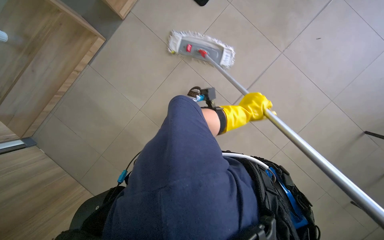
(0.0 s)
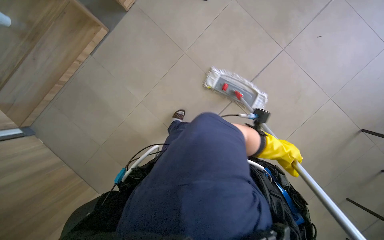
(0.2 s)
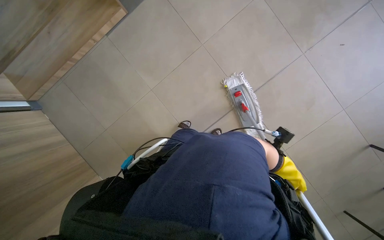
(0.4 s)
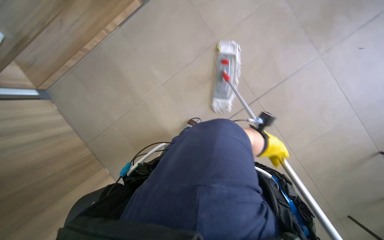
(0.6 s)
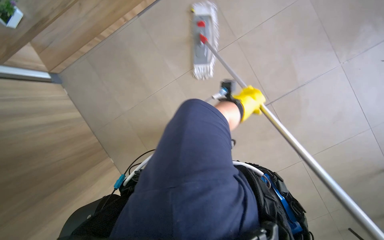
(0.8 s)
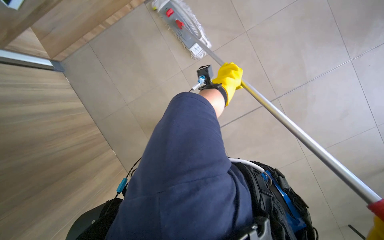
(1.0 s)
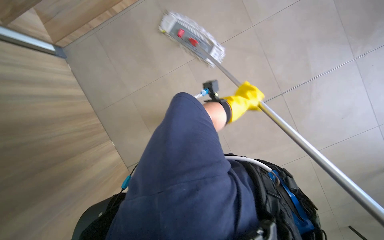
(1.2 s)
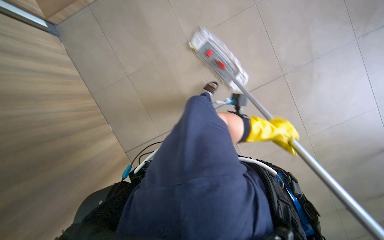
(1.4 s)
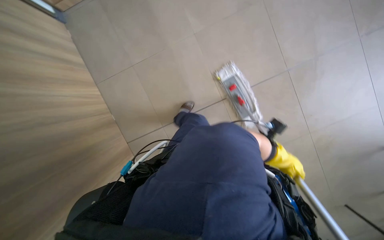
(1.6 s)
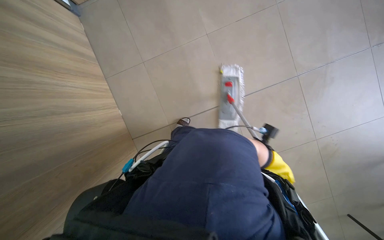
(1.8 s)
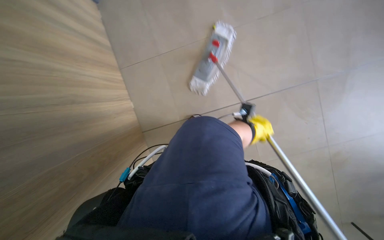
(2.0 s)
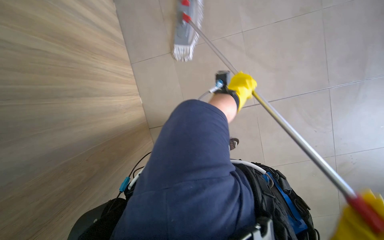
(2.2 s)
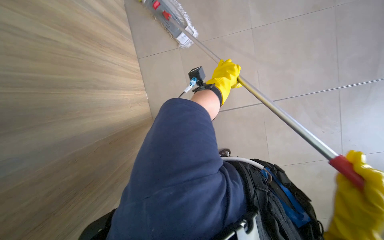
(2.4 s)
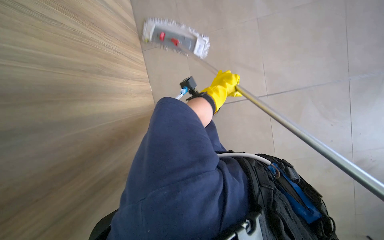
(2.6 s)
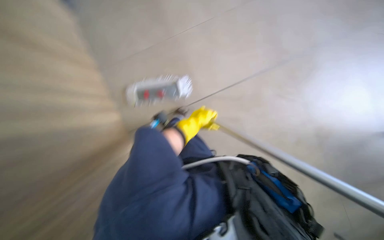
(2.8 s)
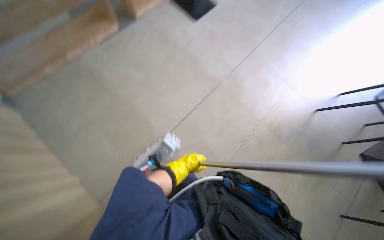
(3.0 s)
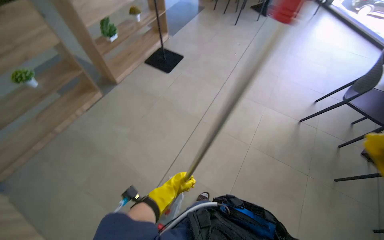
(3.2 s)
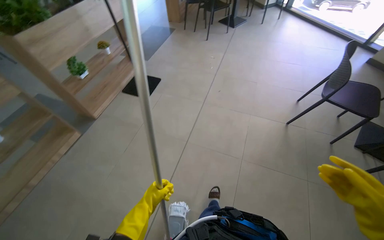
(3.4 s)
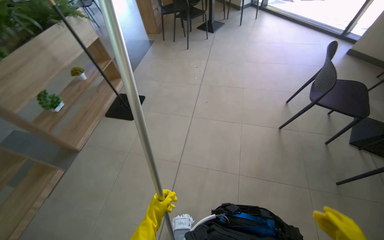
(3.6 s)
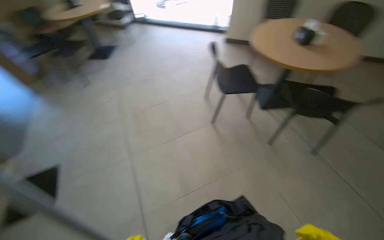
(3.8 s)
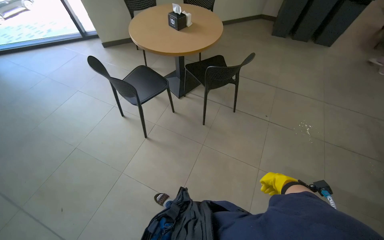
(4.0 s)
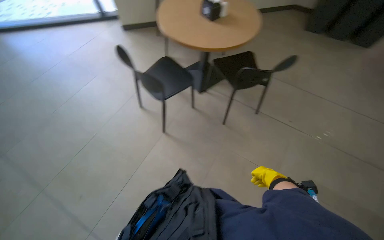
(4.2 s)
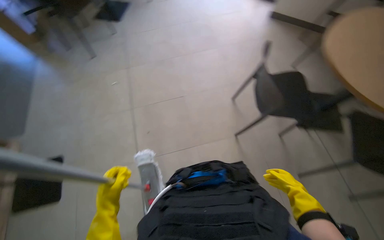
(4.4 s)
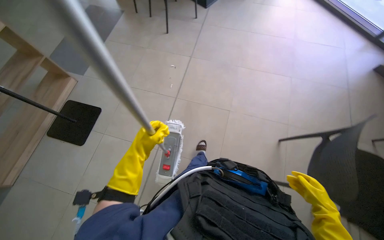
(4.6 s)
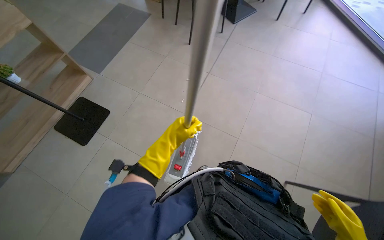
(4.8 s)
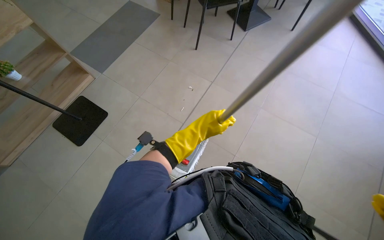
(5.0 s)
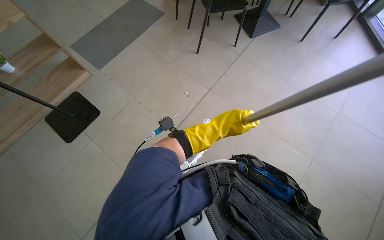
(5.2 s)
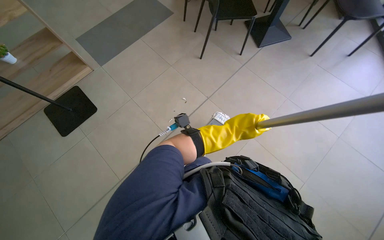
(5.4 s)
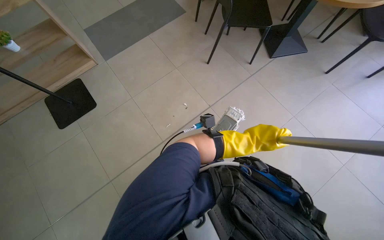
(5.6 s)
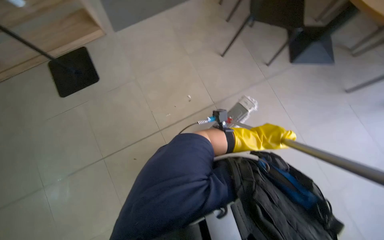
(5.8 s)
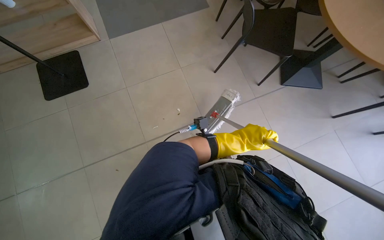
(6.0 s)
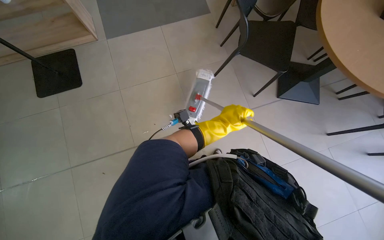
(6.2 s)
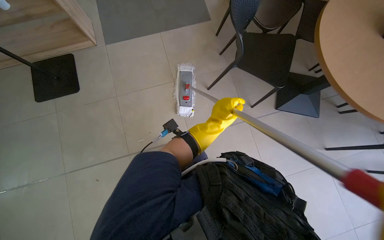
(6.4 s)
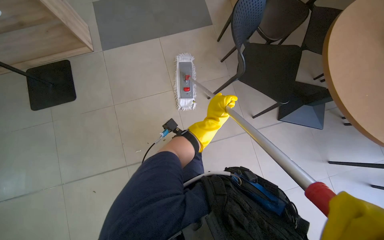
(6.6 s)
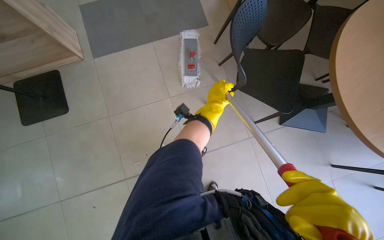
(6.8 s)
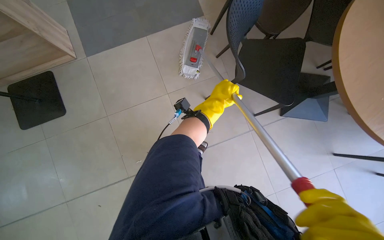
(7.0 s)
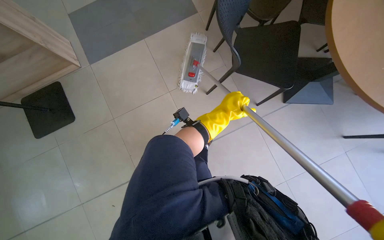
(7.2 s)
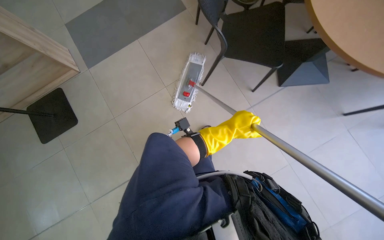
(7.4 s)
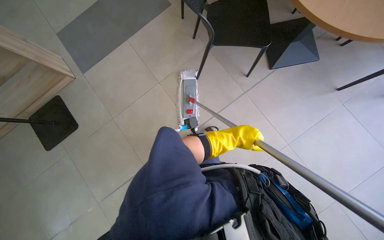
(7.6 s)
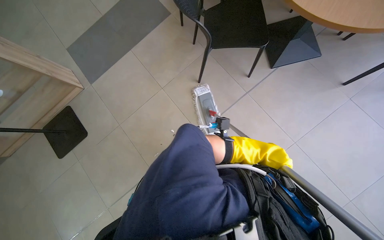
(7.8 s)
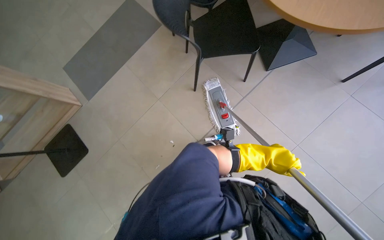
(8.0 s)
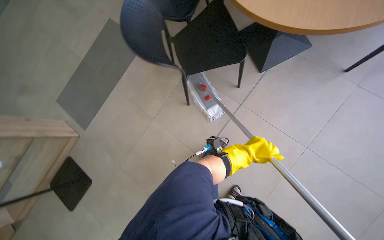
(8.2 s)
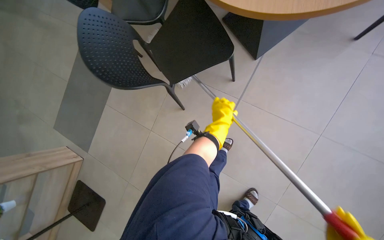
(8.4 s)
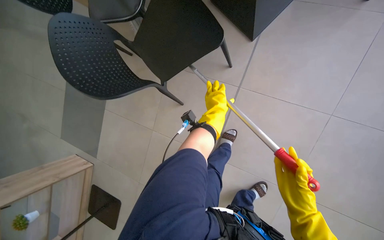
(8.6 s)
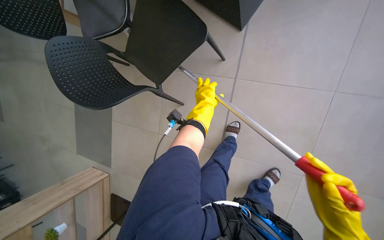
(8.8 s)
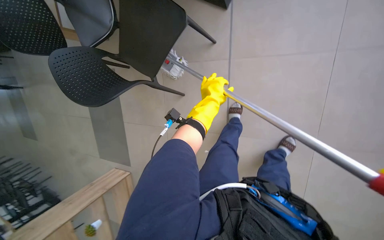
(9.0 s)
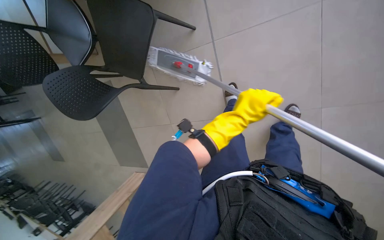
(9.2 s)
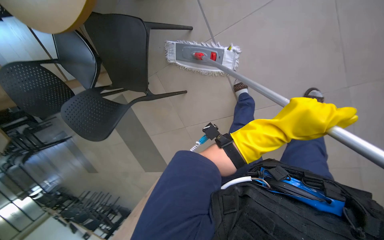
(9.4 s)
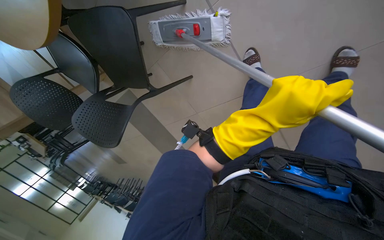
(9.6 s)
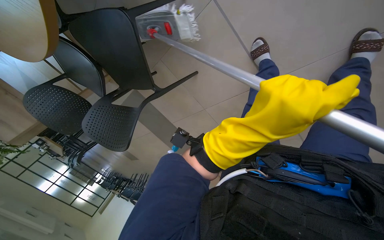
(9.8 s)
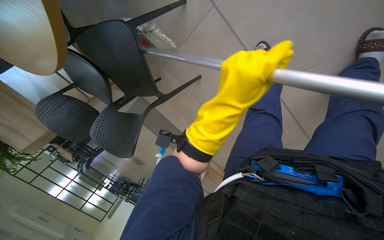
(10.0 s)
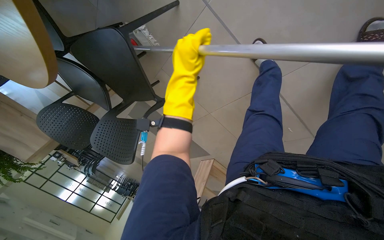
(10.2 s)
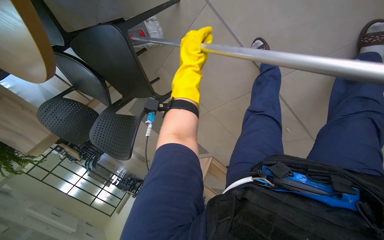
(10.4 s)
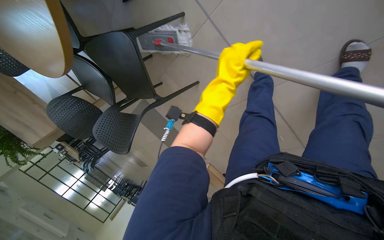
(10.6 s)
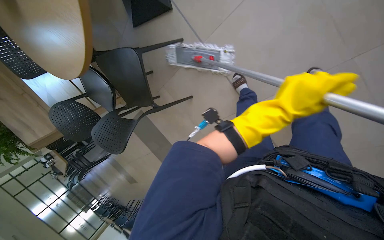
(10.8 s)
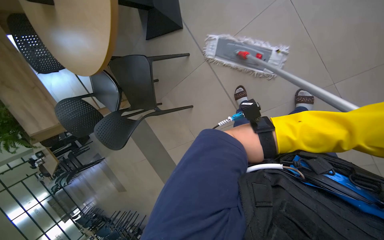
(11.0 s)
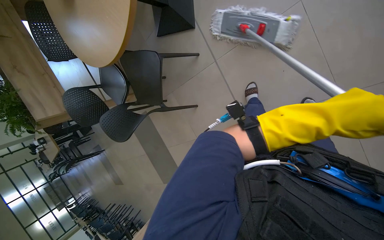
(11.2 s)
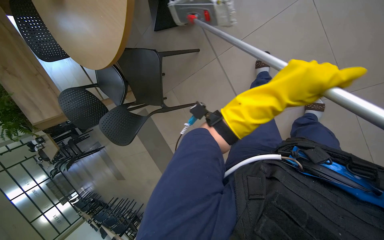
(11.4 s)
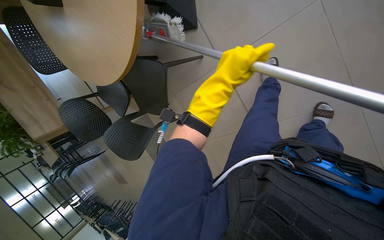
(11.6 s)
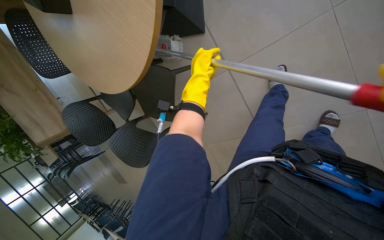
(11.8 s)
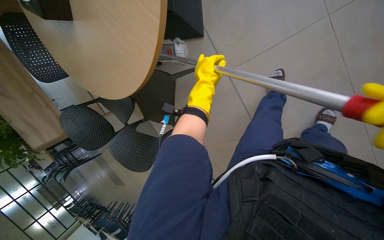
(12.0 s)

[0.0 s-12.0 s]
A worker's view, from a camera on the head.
Job: mopping floor.
The whole recording: Mopping cafeteria floor. The worker mops the cafeteria floor, moving chairs to clear the area.
0.0 to 1.6 s: The scene turns about 25 degrees clockwise in the picture.
3.0 to 4.4 s: The camera is carried some 80 cm. The wearer's head swings about 55 degrees to the right.
6.0 to 7.6 s: The left hand moves farther from the camera, about 10 cm, and reaches some 50 cm up the picture, then returns.
9.0 to 10.4 s: The view pans to the left by about 25 degrees. The camera pitches downward, by some 15 degrees. Everything in view rotates roughly 40 degrees counterclockwise.
10.4 to 12.0 s: The camera pitches upward, by approximately 10 degrees. The left hand moves roughly 35 cm to the right and comes back.

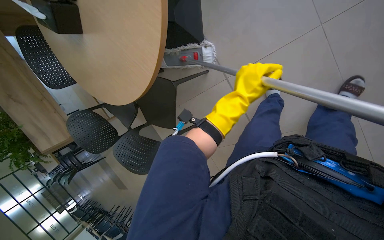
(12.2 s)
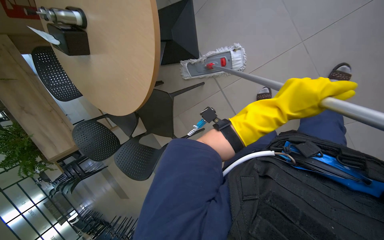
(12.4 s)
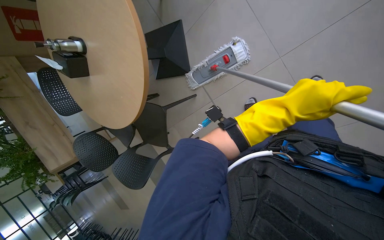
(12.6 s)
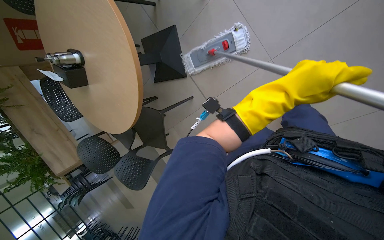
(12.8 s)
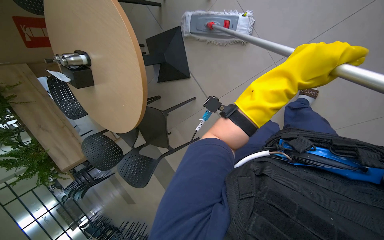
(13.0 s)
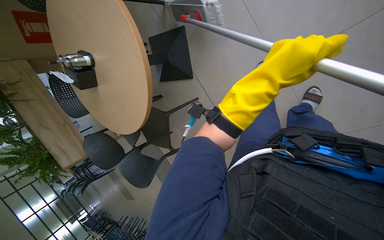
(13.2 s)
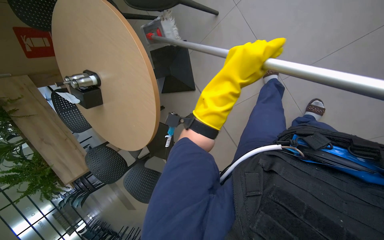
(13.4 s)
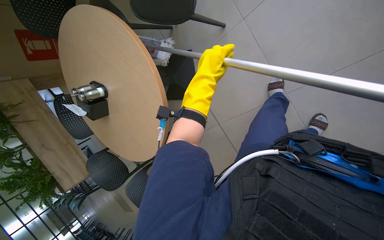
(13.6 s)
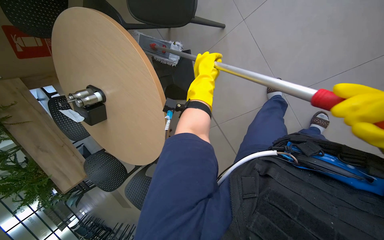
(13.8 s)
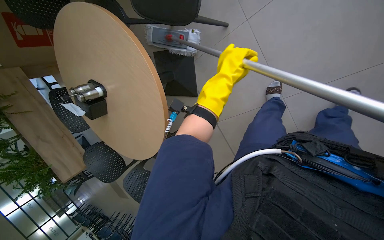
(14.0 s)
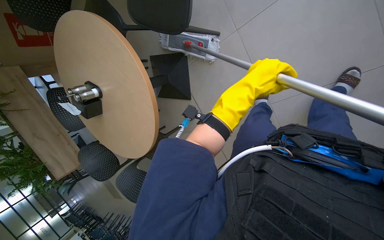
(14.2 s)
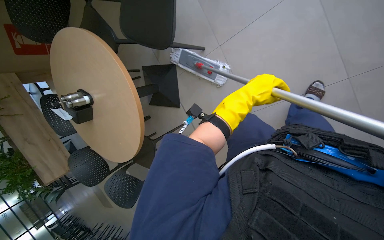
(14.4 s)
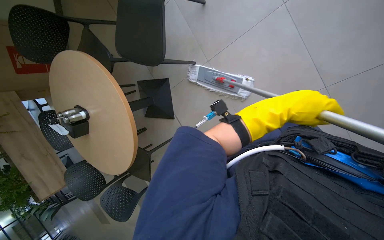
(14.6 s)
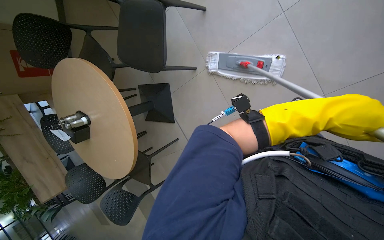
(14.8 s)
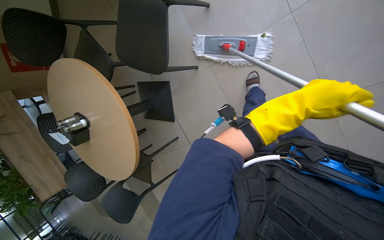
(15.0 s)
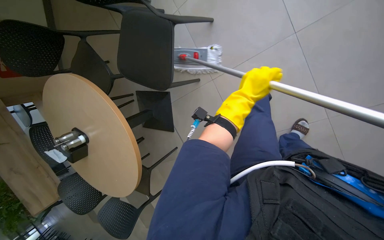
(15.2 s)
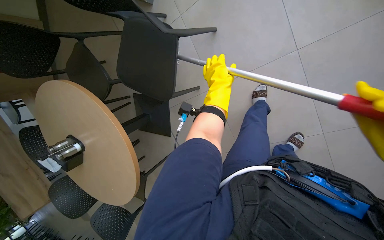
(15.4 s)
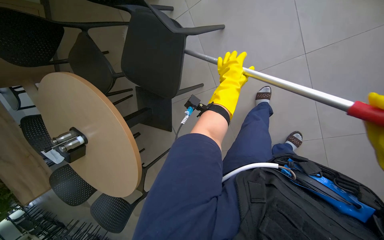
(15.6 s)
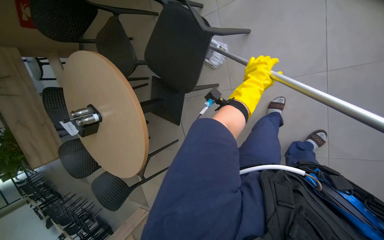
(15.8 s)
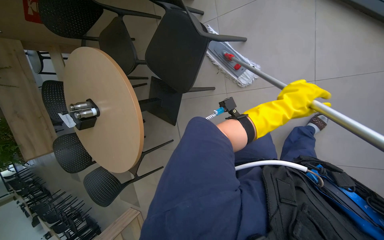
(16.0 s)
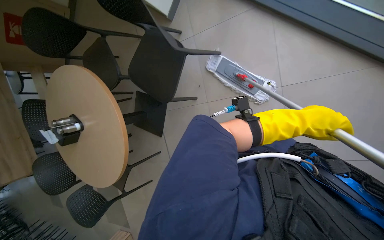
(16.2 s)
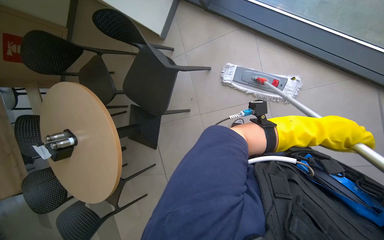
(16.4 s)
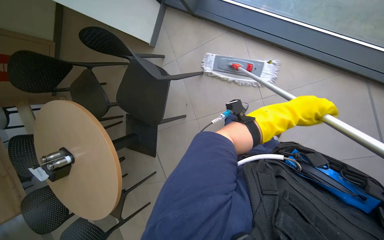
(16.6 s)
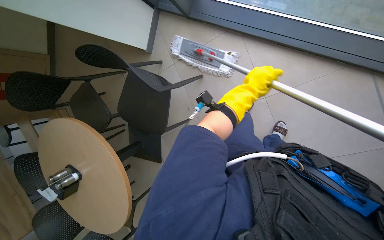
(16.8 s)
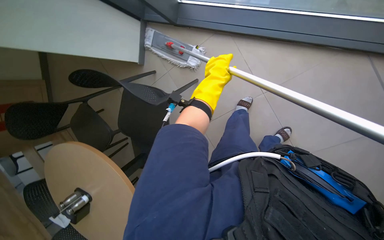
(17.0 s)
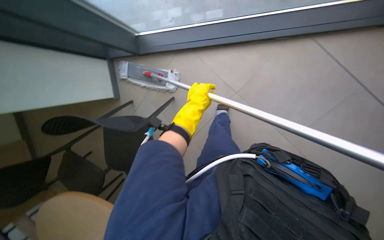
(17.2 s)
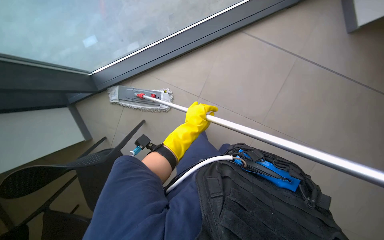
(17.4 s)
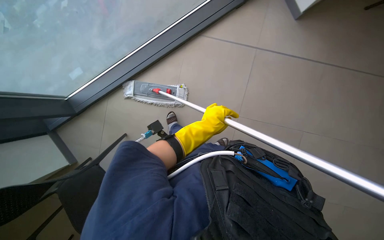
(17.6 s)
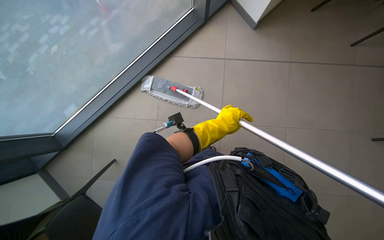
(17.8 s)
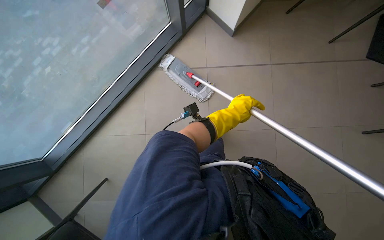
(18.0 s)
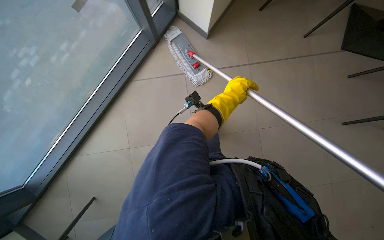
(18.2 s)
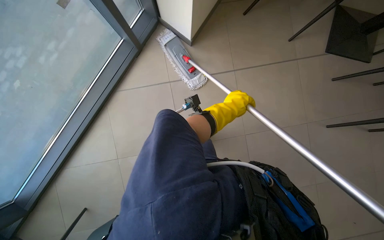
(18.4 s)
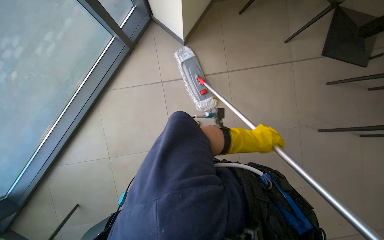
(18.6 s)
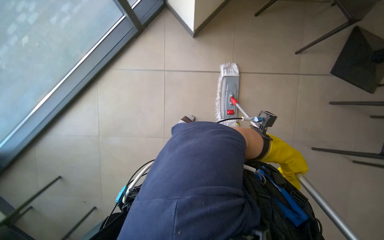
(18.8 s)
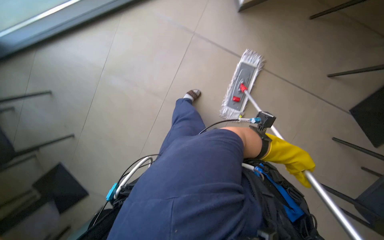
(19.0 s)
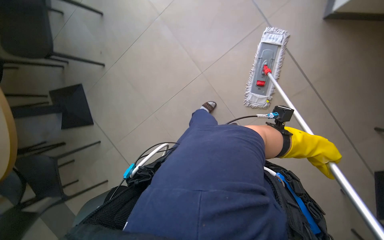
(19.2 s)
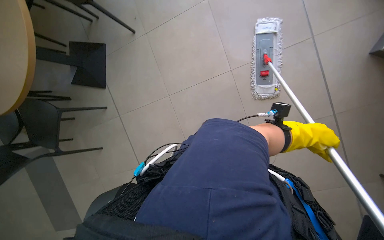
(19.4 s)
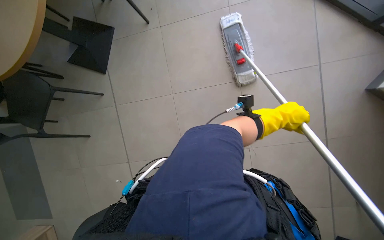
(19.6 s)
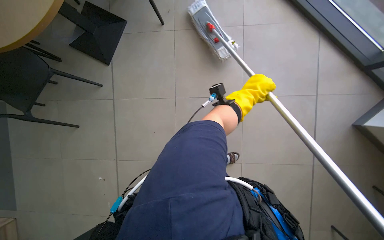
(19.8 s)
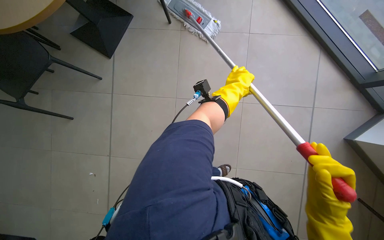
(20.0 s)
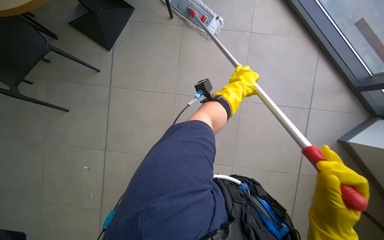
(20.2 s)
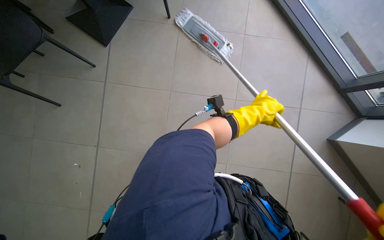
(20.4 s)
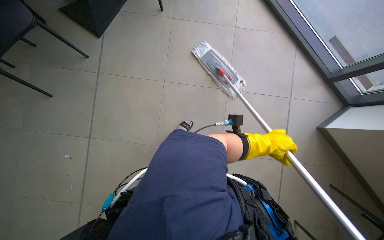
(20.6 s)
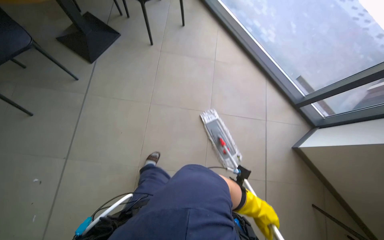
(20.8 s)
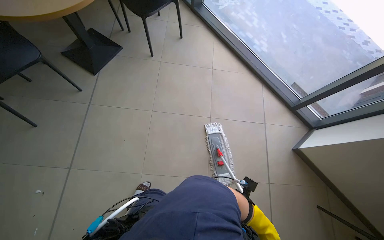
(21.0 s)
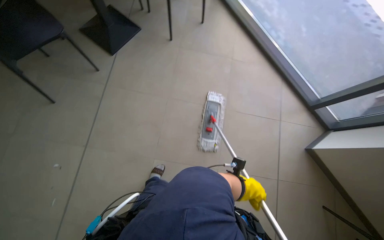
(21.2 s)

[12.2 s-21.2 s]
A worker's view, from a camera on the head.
Job: mopping floor.
The whole recording: Mopping cafeteria floor. The worker mops the cafeteria floor, moving chairs to clear the area.
12.2 to 13.8 s: The head travels some 40 cm.
13.8 to 15.2 s: The left hand travels to the right by approximately 30 cm.
15.2 to 16.6 s: The left hand is displaced to the right by roughly 15 cm.
16.6 to 18.2 s: The scene rotates counterclockwise by roughly 30 degrees.
18.2 to 19.8 s: The left hand travels to the right and back again, about 40 cm each way.
19.8 to 21.2 s: The camera pitches upward, by roughly 15 degrees. The left hand moves down the picture, approximately 50 cm.
